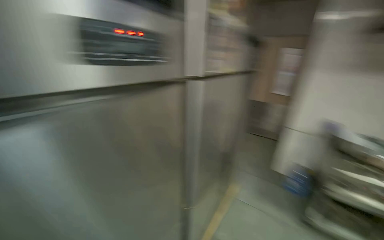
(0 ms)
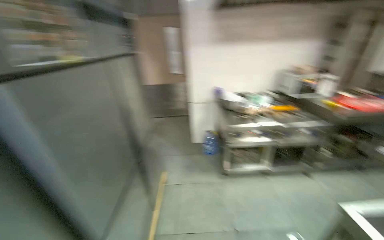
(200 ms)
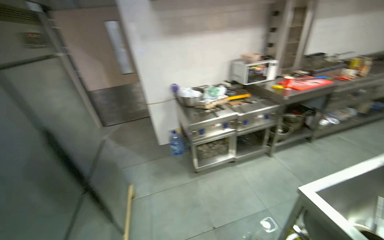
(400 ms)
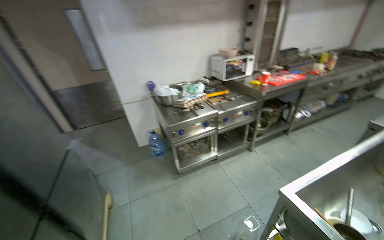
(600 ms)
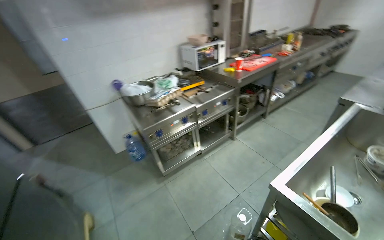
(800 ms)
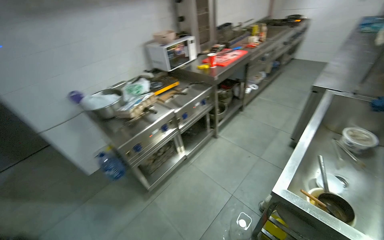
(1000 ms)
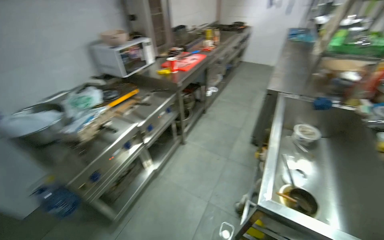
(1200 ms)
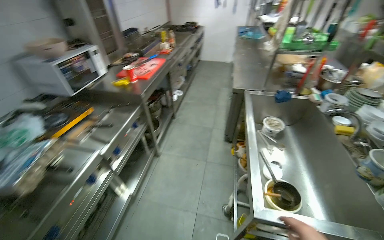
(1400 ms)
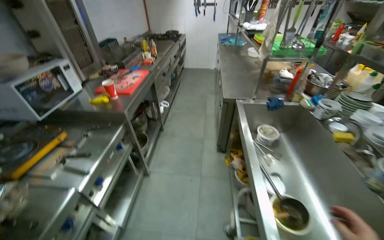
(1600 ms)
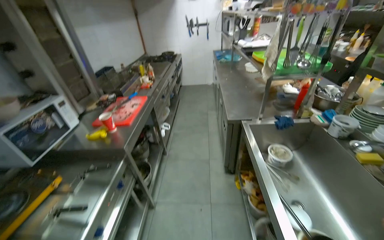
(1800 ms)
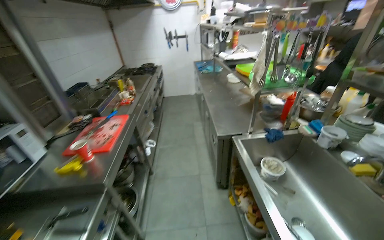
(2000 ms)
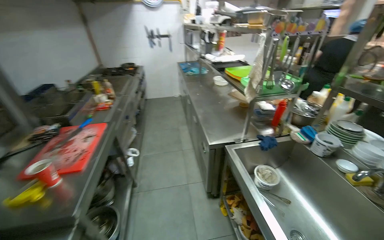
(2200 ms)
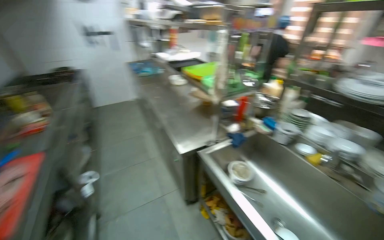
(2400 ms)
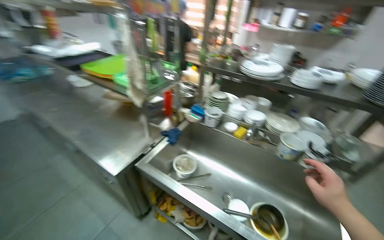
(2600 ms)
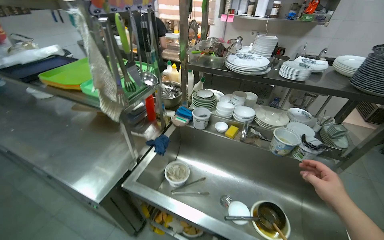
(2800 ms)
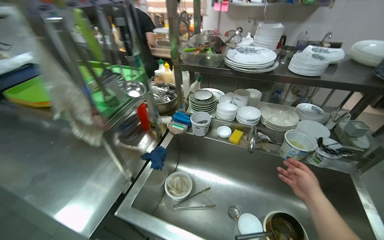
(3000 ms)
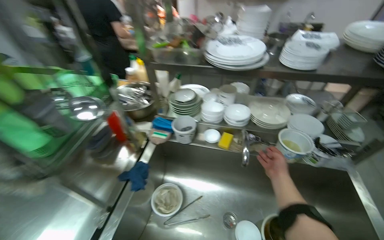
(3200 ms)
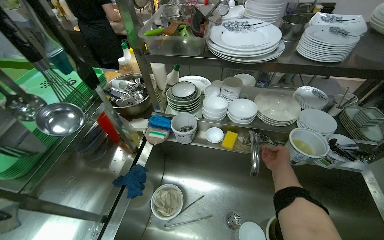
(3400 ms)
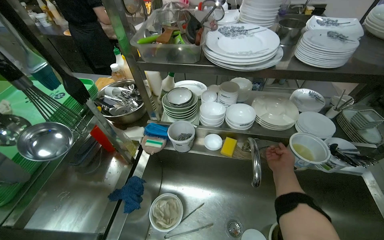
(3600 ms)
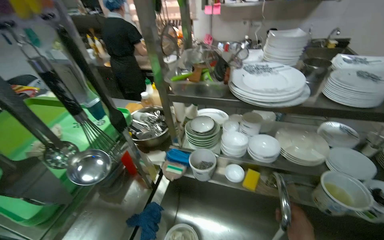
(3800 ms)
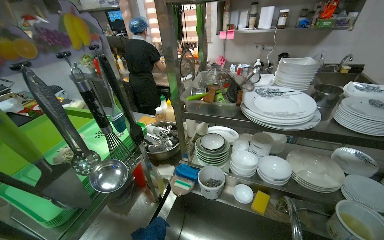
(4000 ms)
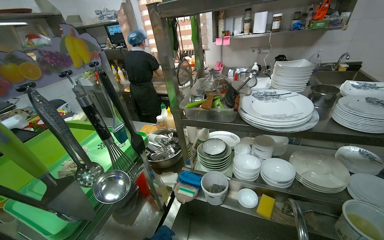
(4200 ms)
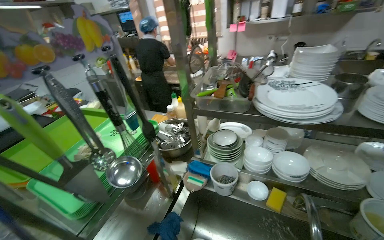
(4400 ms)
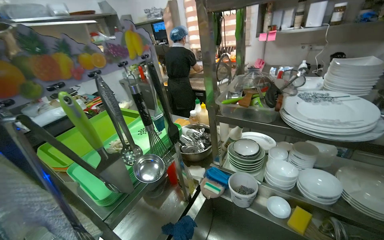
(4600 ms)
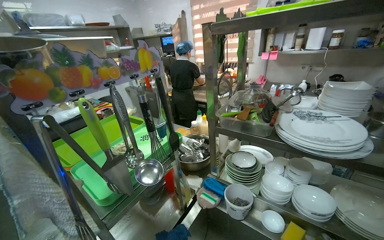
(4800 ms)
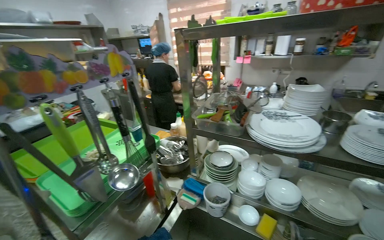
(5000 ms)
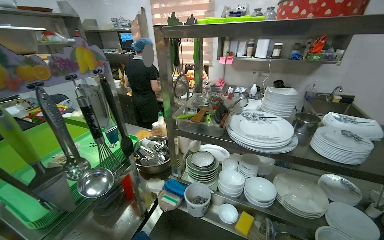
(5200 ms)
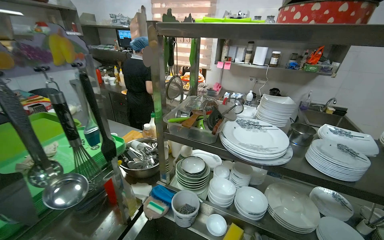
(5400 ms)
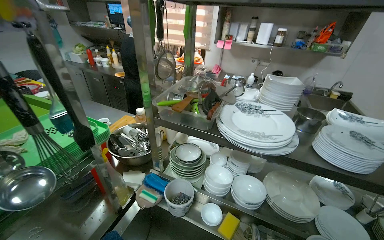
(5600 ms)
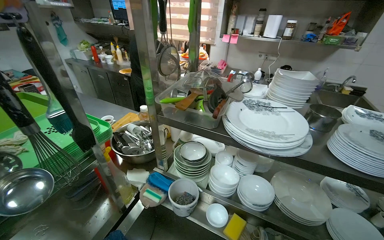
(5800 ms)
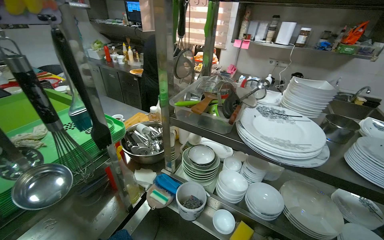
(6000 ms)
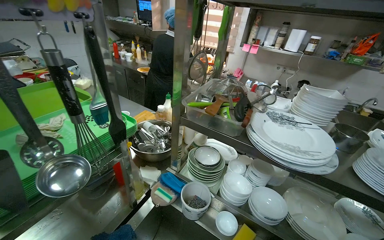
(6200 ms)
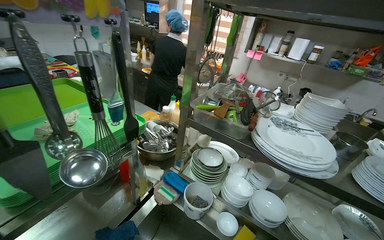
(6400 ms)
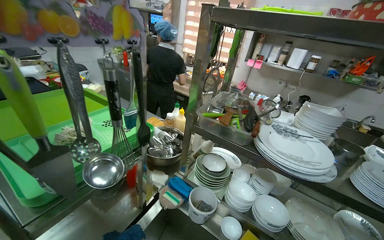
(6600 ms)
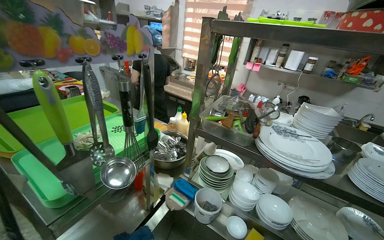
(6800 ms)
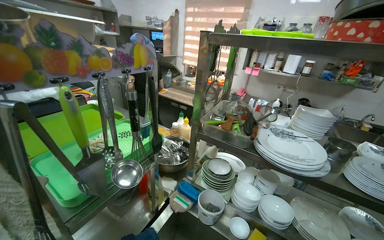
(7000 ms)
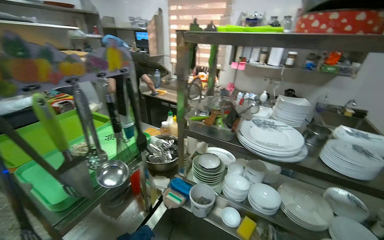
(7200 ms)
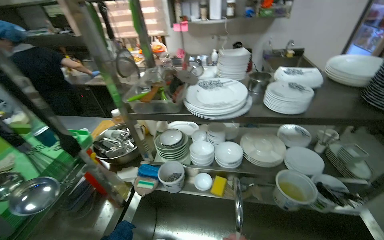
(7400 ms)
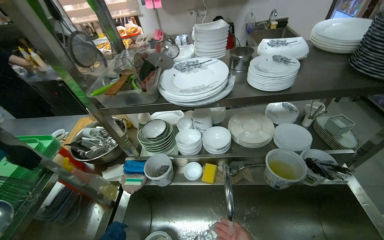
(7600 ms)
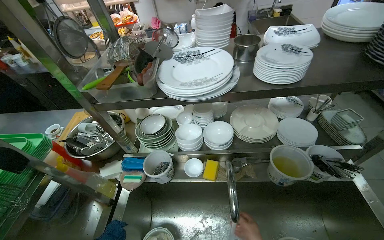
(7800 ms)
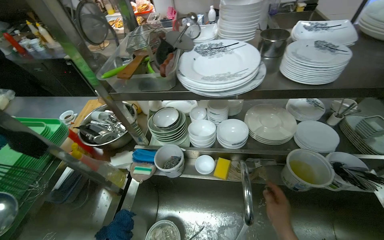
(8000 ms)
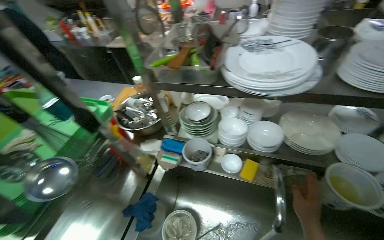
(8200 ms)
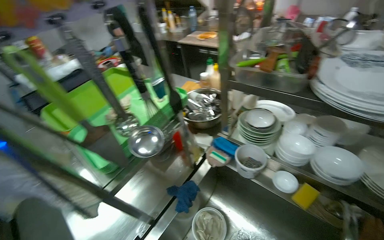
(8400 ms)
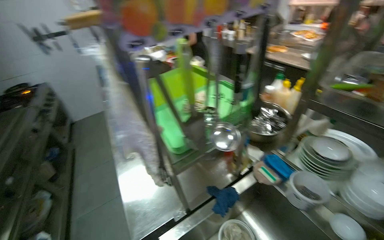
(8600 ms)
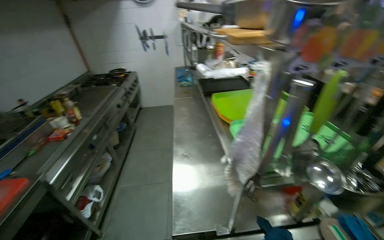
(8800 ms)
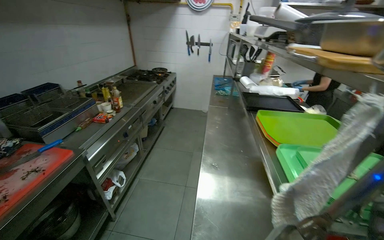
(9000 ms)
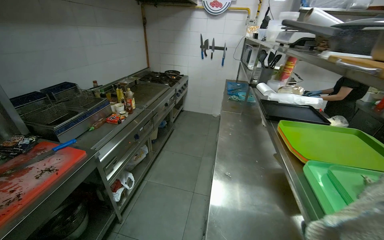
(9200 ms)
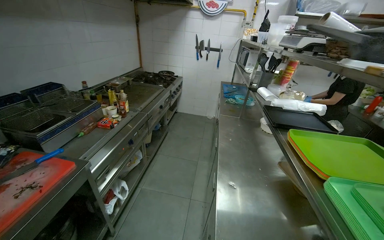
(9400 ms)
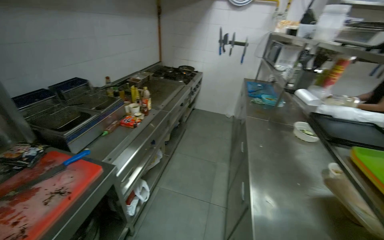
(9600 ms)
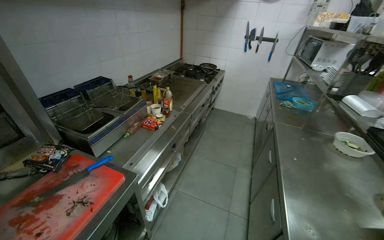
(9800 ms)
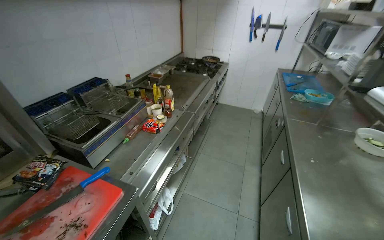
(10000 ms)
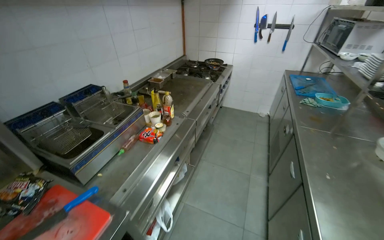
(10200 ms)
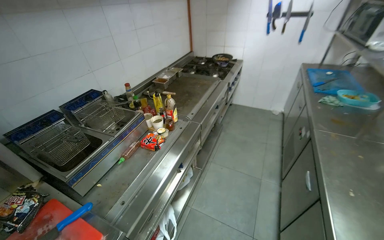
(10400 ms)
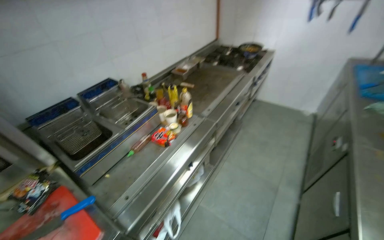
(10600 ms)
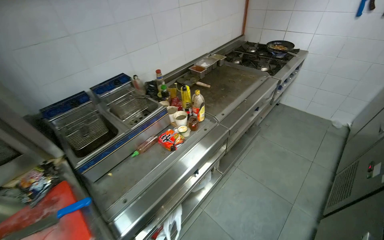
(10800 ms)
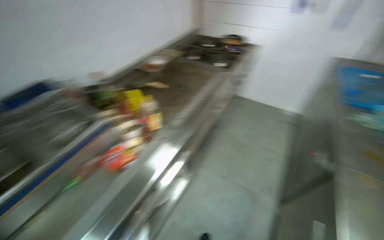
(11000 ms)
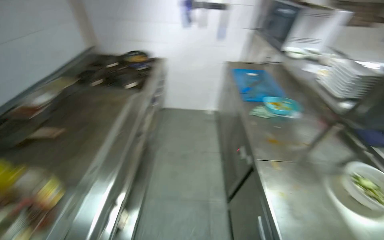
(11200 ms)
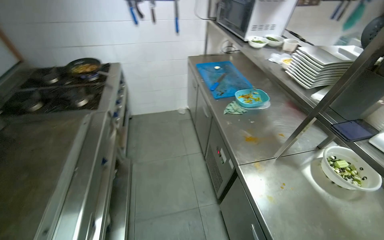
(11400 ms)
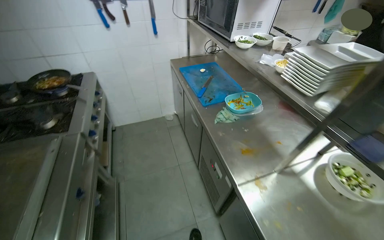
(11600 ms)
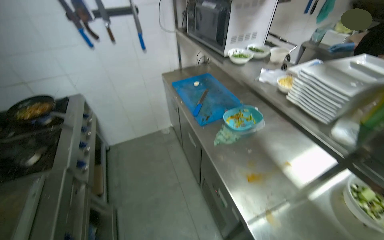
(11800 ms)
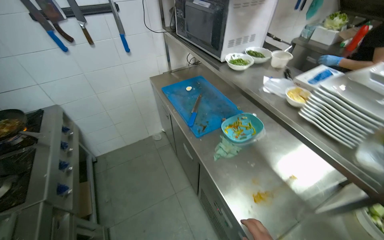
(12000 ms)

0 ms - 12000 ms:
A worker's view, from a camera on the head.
Job: cooking food.
The whole recording: Cooking food in pan. The worker adds ingredients to a pan and stirs them on the stove.
0 ms - 1600 ms: The wearer moves approximately 1 m. The head turns to the right by some 120 degrees. The view tilts approximately 10 degrees downward.
1600 ms - 3000 ms: The camera is carried roughly 90 cm. The wearer's head swings some 75 degrees to the right.
6000 ms - 7600 ms: The wearer looks approximately 30 degrees further to the right.
7600 ms - 9000 ms: The camera travels roughly 50 cm. The wearer looks about 95 degrees further to the left.
9000 ms - 10400 ms: The wearer moves approximately 70 cm. The camera is aimed about 15 degrees further to the left.
10400 ms - 12000 ms: The wearer moves about 1 m. The head turns to the right by roughly 55 degrees.

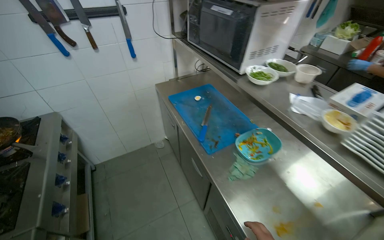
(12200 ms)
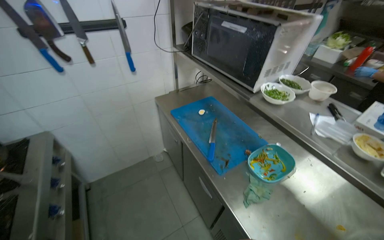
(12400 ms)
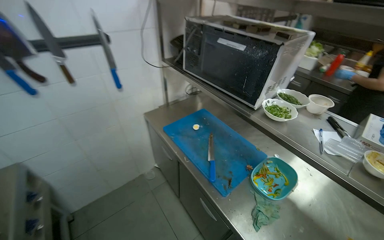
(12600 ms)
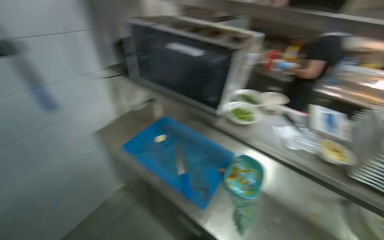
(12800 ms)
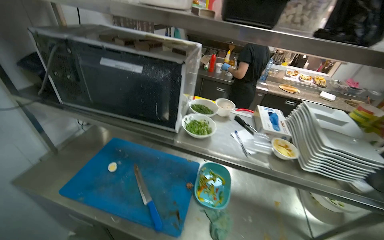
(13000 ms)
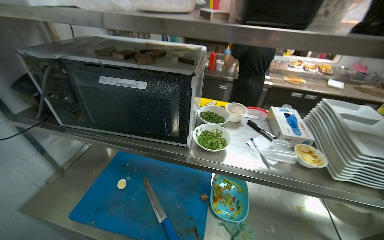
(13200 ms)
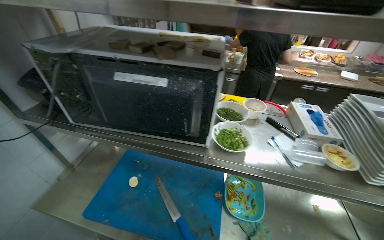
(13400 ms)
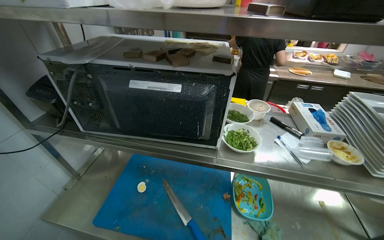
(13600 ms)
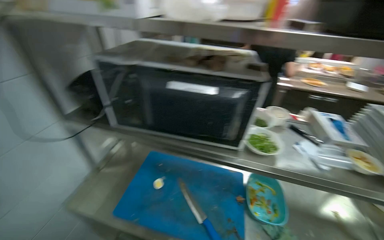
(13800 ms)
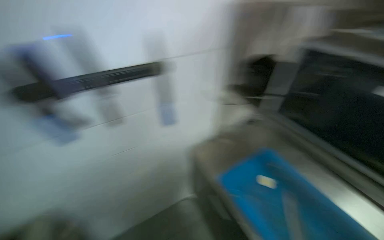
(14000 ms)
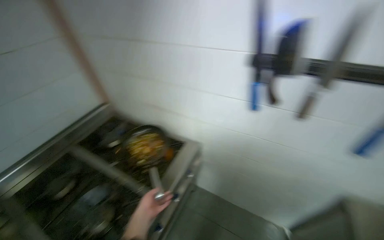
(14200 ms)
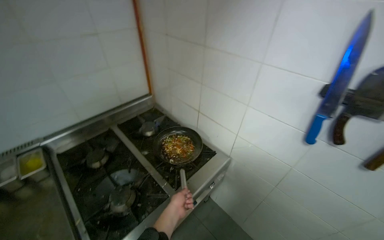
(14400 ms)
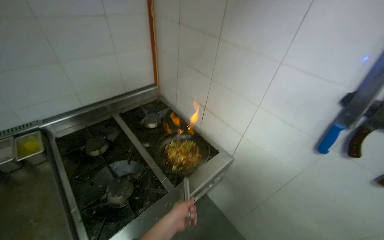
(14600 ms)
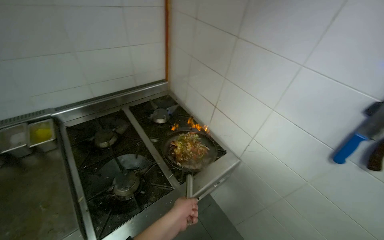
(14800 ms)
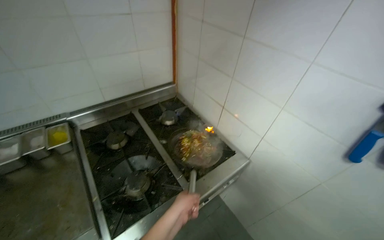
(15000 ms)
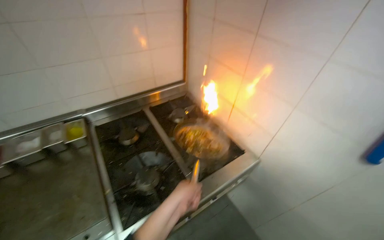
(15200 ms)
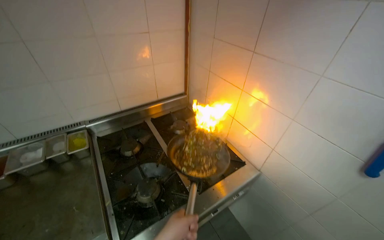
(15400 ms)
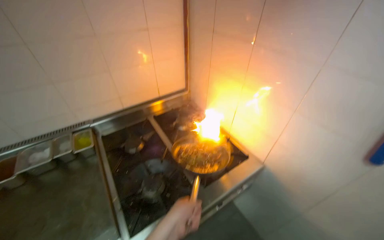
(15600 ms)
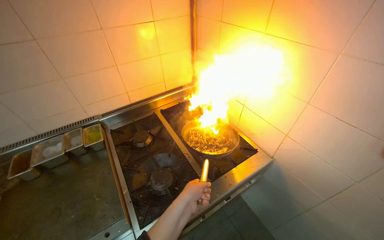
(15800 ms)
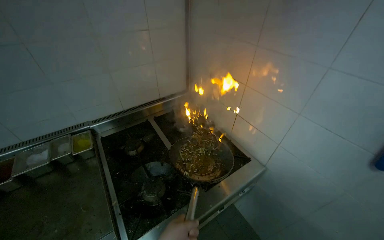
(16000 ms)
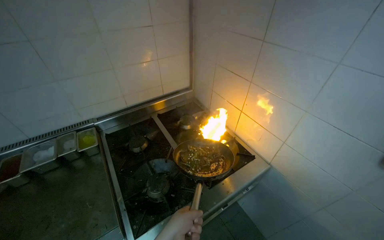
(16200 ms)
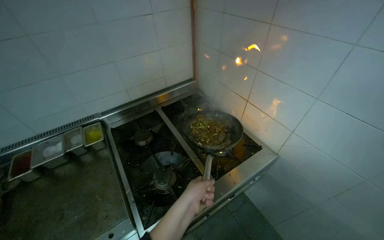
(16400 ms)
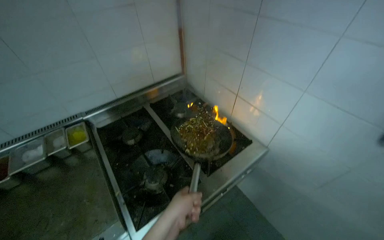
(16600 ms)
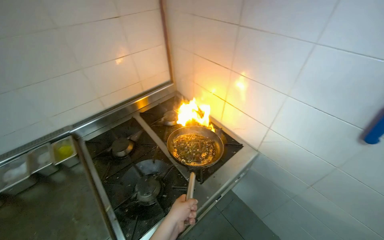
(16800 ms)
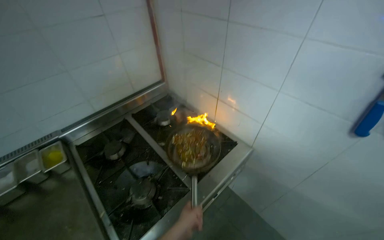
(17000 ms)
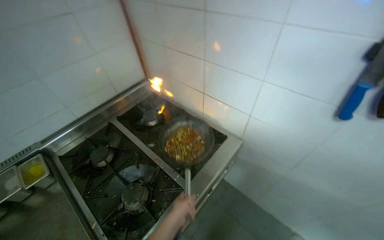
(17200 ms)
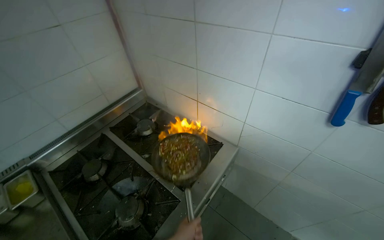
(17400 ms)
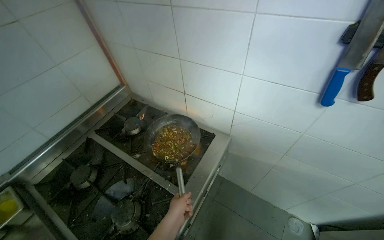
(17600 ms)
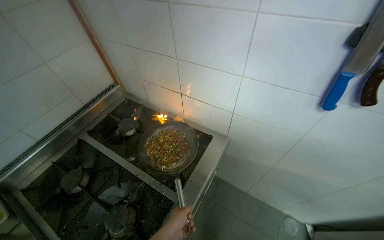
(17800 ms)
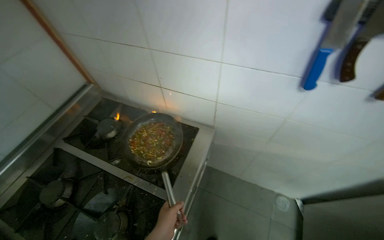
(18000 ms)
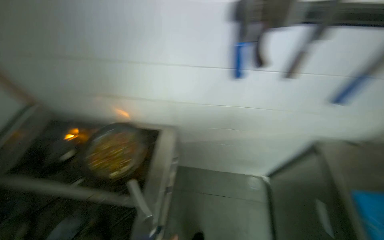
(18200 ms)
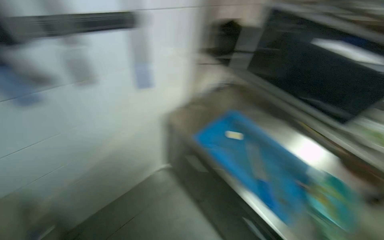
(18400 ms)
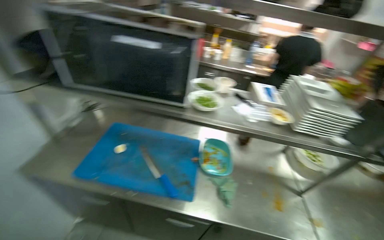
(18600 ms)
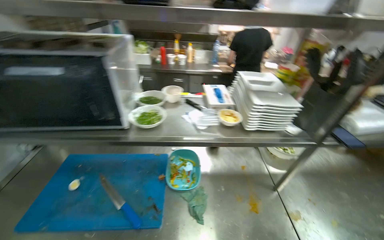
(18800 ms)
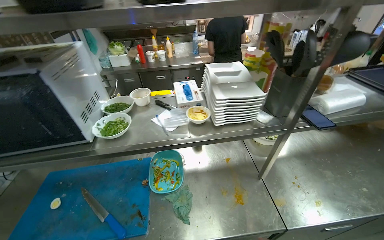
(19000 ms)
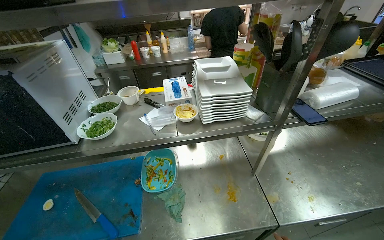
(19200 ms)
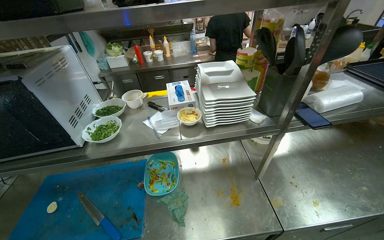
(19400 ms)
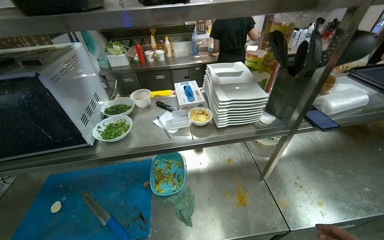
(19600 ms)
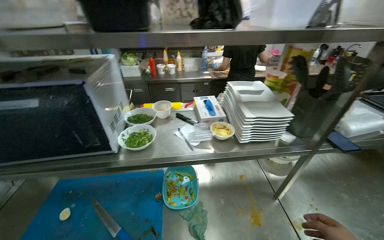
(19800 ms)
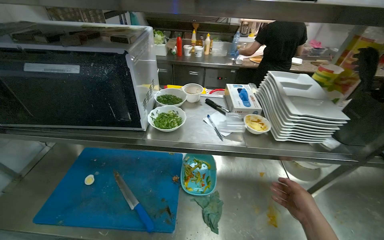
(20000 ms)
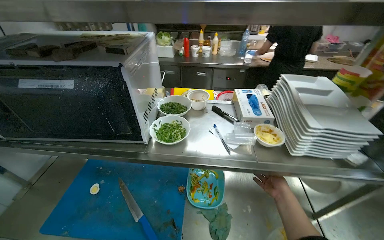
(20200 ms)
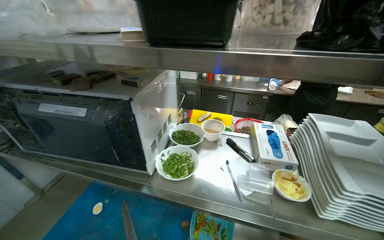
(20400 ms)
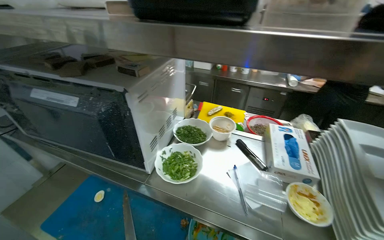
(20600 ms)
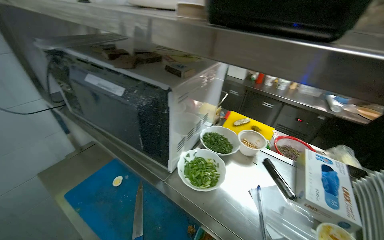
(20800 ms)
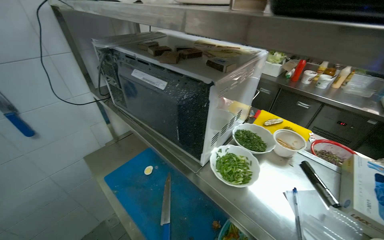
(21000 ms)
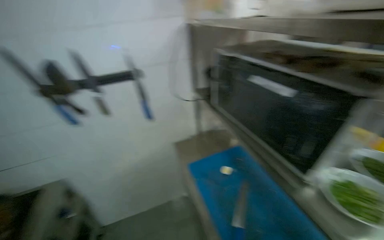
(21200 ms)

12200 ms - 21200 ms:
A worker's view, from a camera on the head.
Job: cooking food.
The whole recording: Cooking food in pan. The worker adds ingredients to a pan and stirs them on the stove.
12200 ms - 13800 ms: The wearer moves approximately 60 cm. The head turns to the right by some 45 degrees.
16600 ms - 18200 ms: The wearer's head swings about 45 degrees to the right.
18200 ms - 19800 ms: The head travels roughly 70 cm. The wearer looks approximately 105 degrees further to the right.
19800 ms - 21200 ms: The head turns to the left by about 75 degrees.
